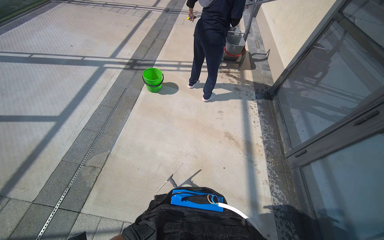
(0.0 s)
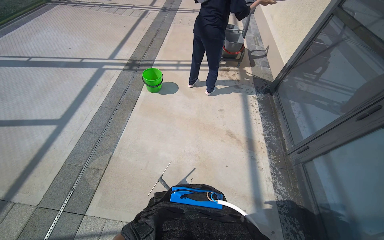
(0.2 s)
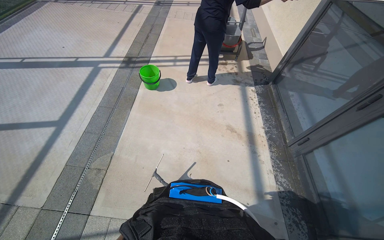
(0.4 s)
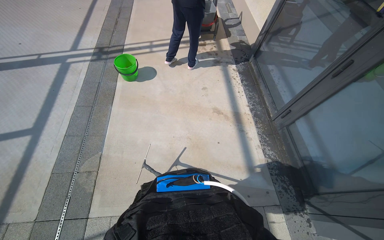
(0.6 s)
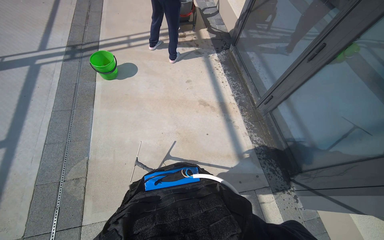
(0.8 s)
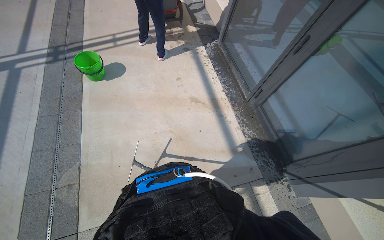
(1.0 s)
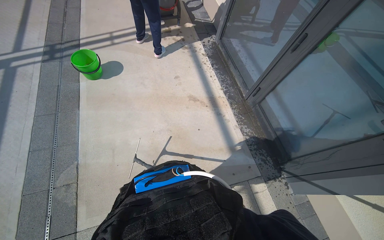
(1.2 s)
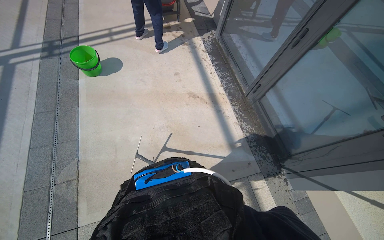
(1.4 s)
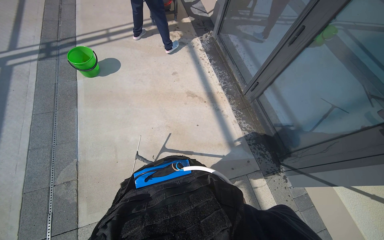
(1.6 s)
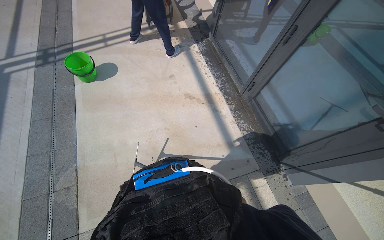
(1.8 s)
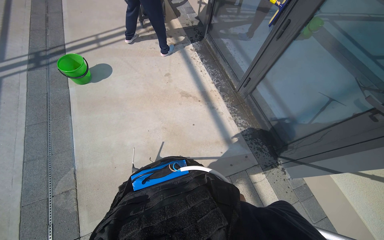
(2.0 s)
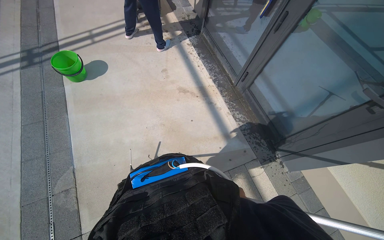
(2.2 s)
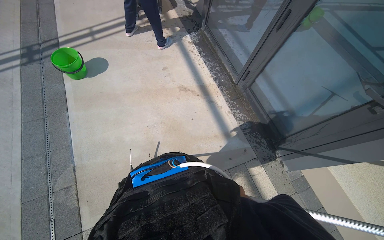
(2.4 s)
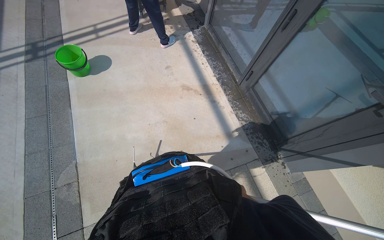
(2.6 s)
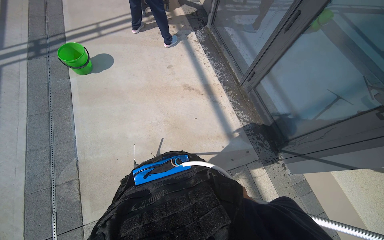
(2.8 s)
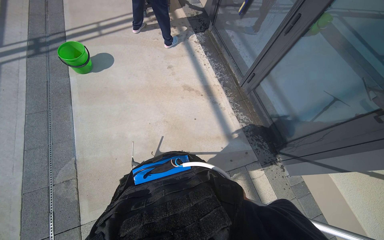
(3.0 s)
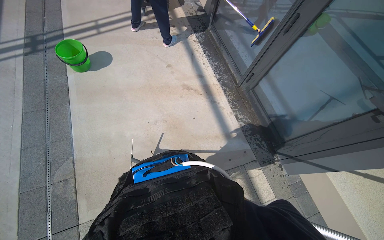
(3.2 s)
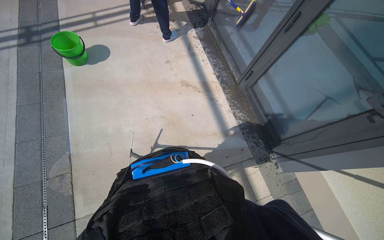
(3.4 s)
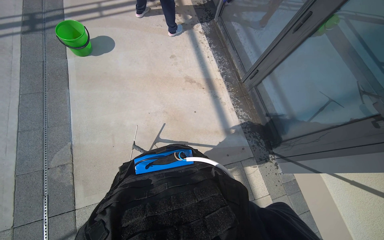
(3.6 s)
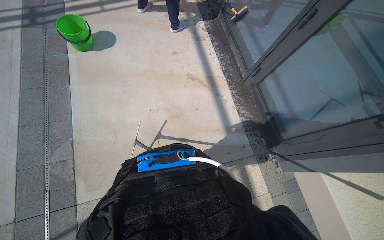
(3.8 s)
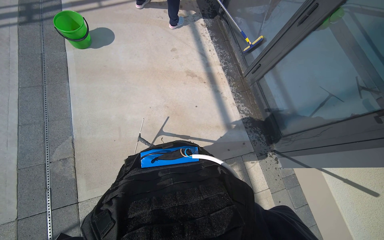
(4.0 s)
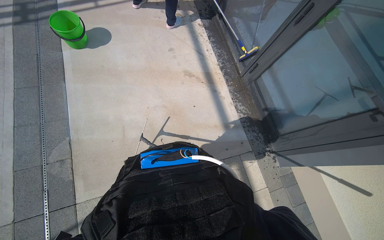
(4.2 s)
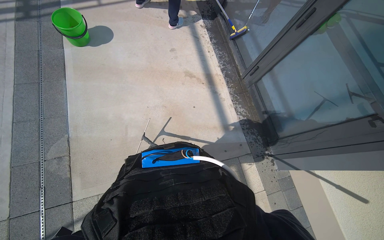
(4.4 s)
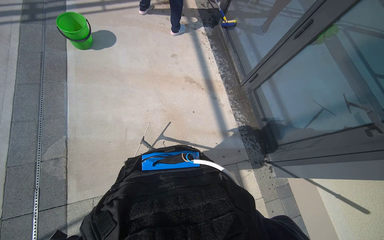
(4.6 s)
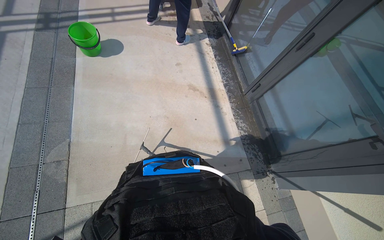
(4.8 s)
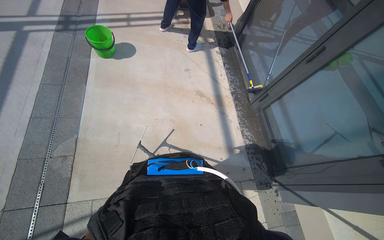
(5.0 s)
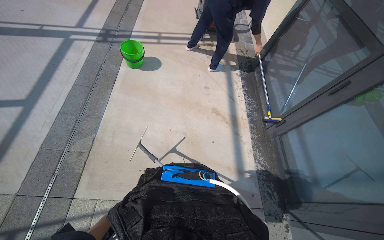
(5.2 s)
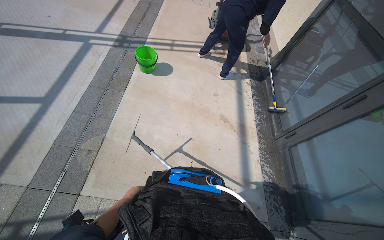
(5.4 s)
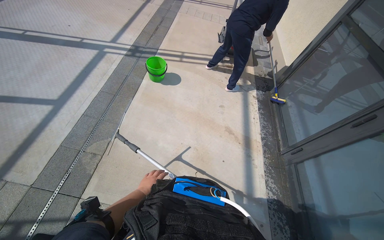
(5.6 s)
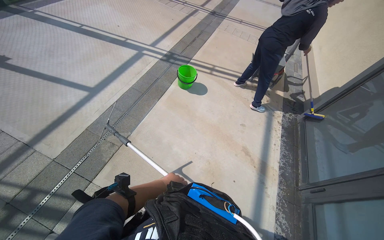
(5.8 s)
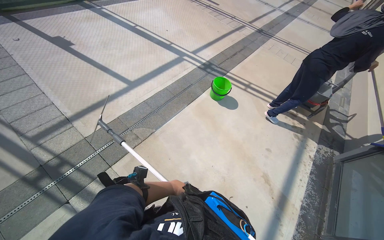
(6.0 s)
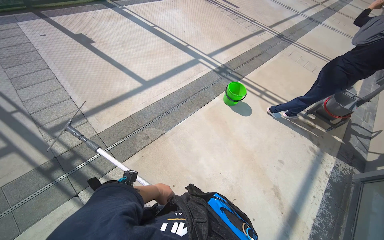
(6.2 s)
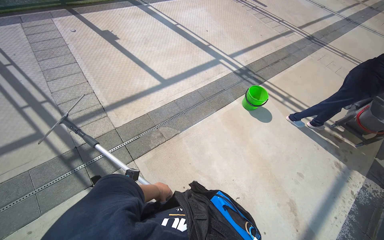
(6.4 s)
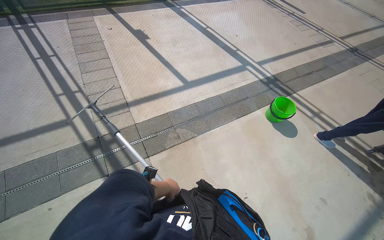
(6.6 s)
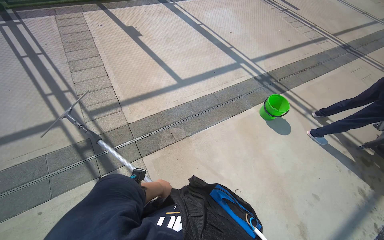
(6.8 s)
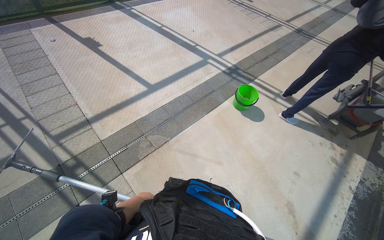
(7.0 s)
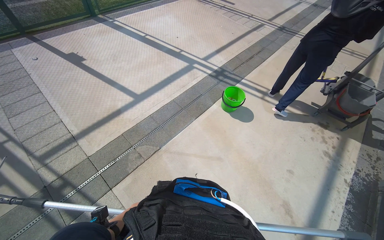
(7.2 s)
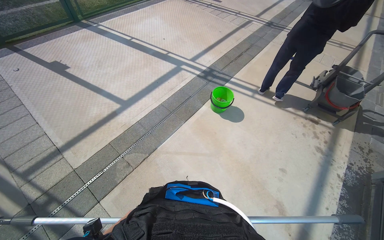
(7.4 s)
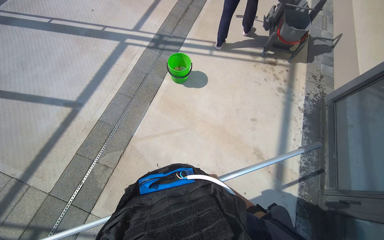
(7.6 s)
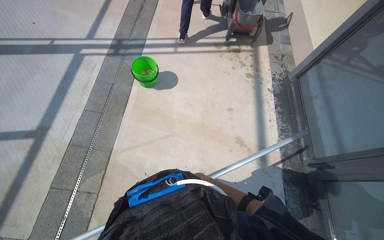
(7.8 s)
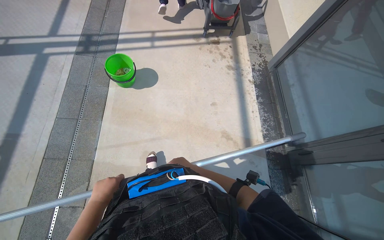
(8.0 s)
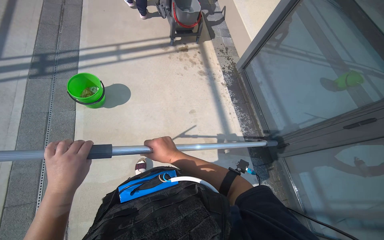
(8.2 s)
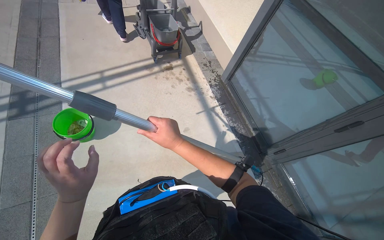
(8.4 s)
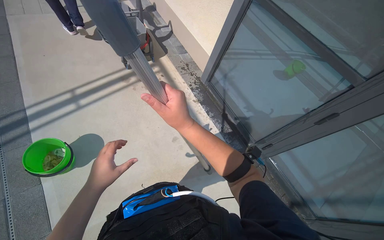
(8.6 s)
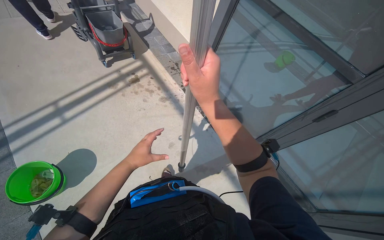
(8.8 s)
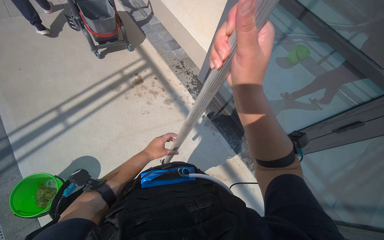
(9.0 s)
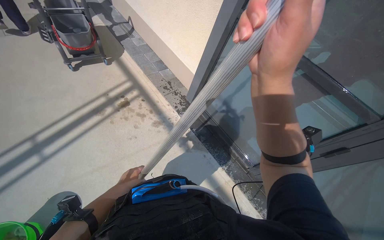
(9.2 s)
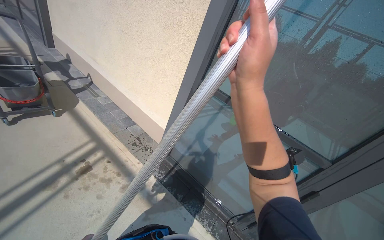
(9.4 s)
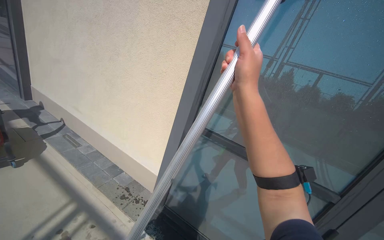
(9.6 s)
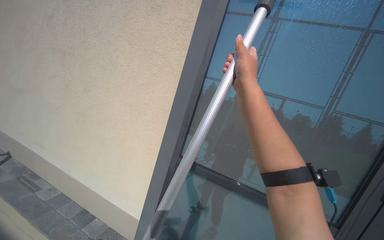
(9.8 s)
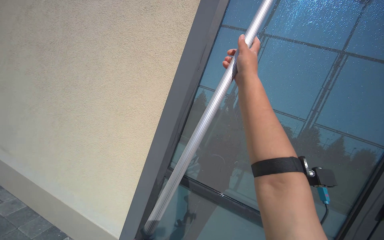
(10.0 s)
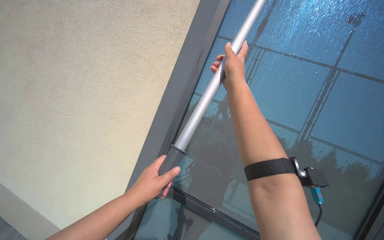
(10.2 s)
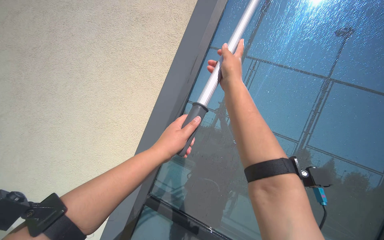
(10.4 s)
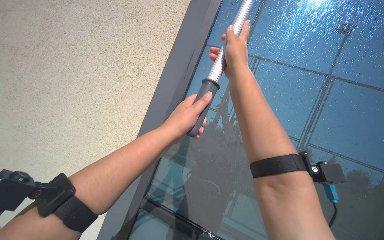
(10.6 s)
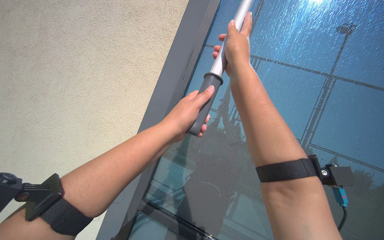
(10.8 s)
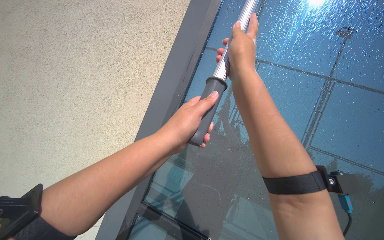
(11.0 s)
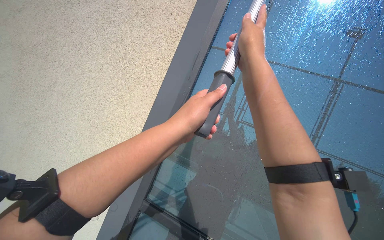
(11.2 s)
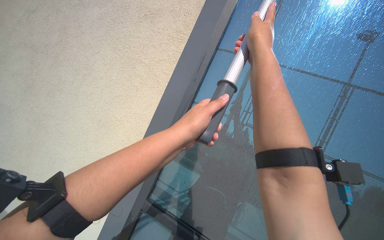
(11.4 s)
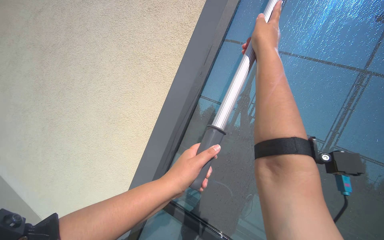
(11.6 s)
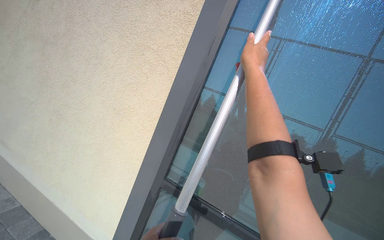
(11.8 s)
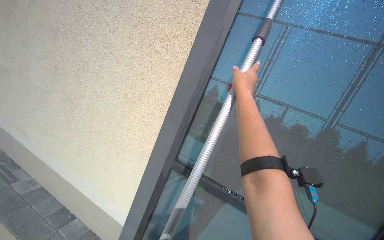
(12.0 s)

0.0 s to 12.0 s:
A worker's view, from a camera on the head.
Job: wiping surfaces.
The whole recording: Cleaning glass window with squeegee. The worker cleans the glass window using a squeegee, then a long pole with a squeegee attachment.
0.0 to 1.6 s: The head turns to the right by approximately 25 degrees. The view tilts approximately 10 degrees downward.
4.4 to 6.0 s: The wearer's head swings about 55 degrees to the left. The view tips upward by about 25 degrees.
6.0 to 7.6 s: The head travels approximately 50 cm.
7.6 to 9.0 s: The head travels some 80 cm. The head turns to the right by approximately 60 degrees.
9.0 to 10.4 s: The view swings approximately 35 degrees to the right. The wearer looks some 40 degrees further upward.

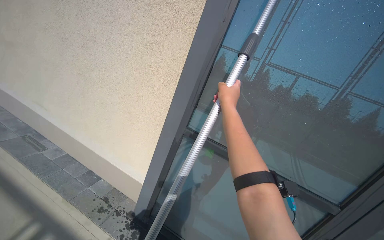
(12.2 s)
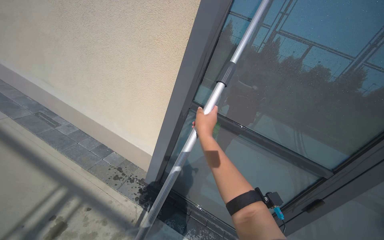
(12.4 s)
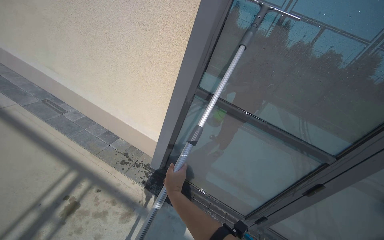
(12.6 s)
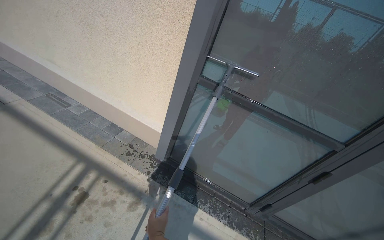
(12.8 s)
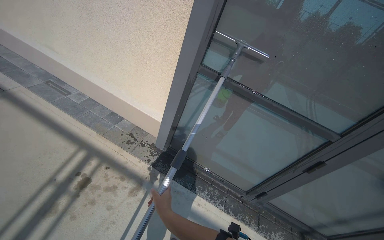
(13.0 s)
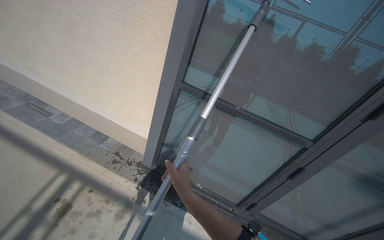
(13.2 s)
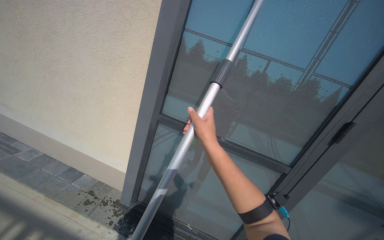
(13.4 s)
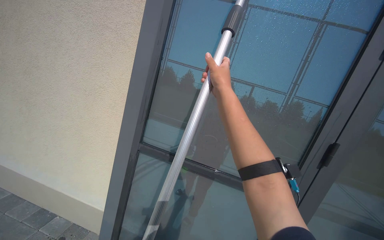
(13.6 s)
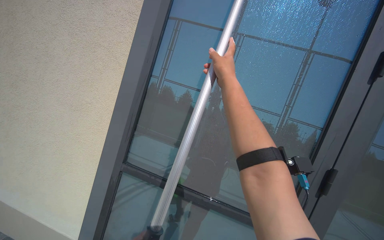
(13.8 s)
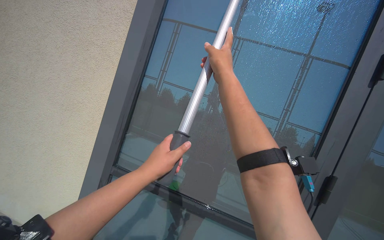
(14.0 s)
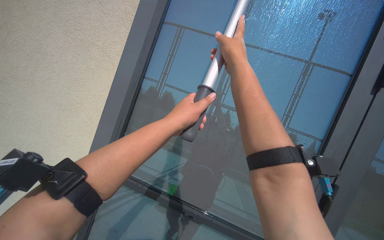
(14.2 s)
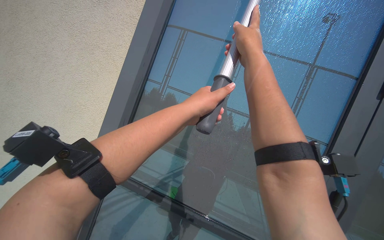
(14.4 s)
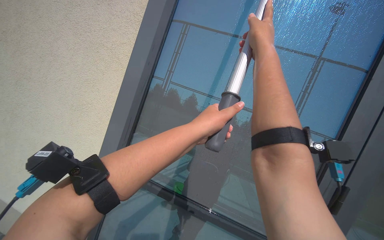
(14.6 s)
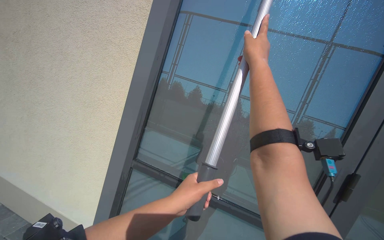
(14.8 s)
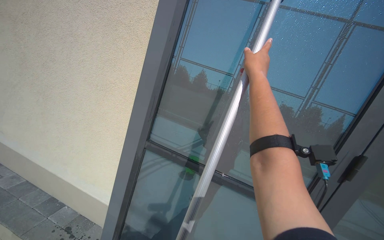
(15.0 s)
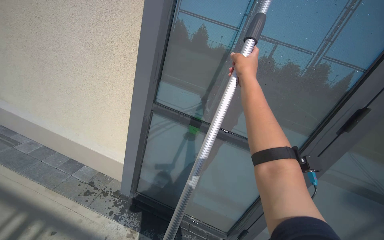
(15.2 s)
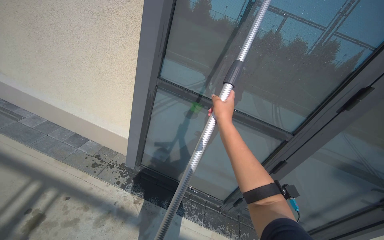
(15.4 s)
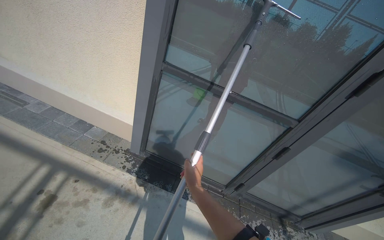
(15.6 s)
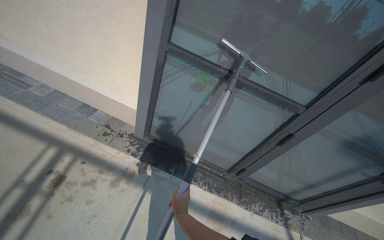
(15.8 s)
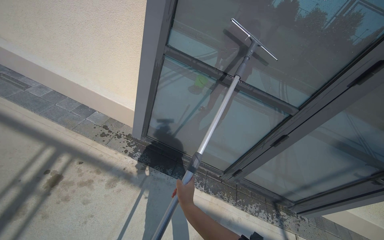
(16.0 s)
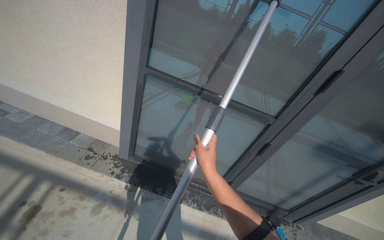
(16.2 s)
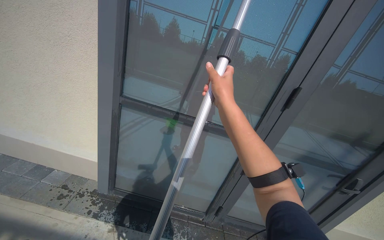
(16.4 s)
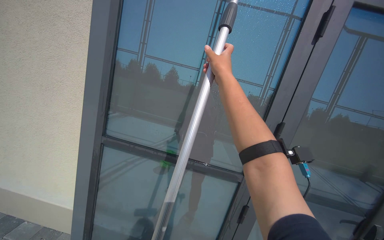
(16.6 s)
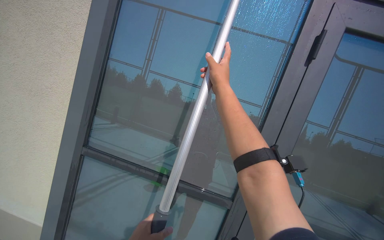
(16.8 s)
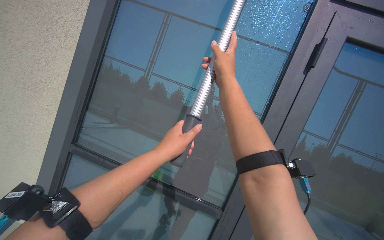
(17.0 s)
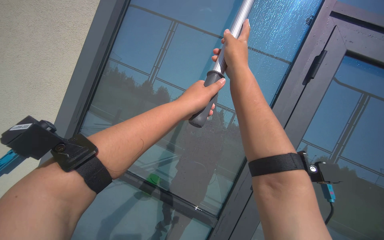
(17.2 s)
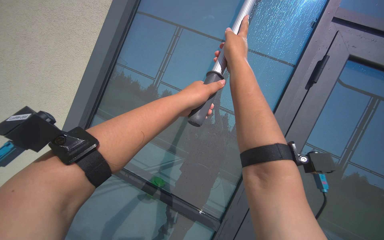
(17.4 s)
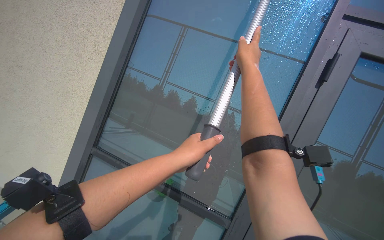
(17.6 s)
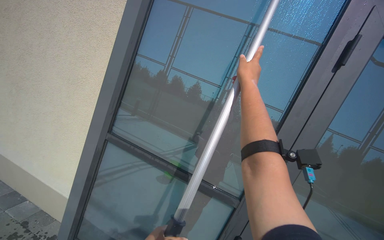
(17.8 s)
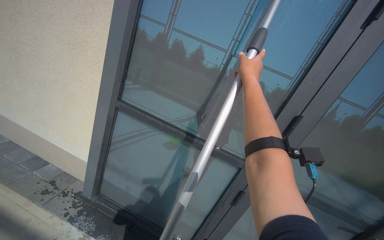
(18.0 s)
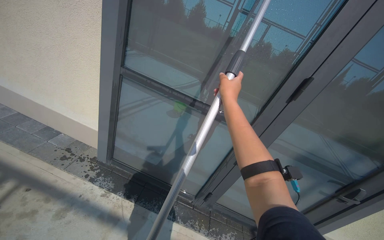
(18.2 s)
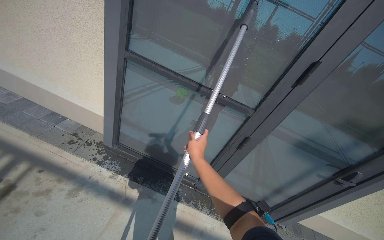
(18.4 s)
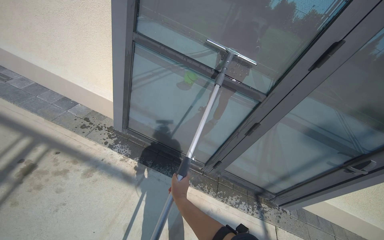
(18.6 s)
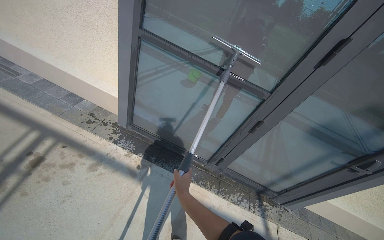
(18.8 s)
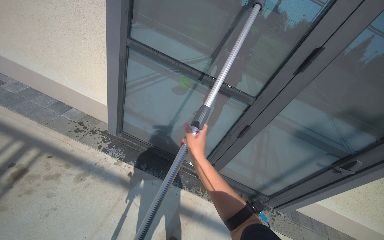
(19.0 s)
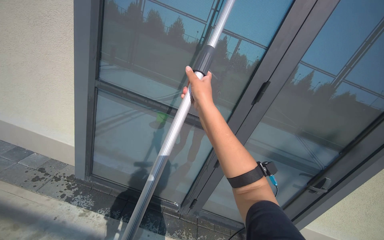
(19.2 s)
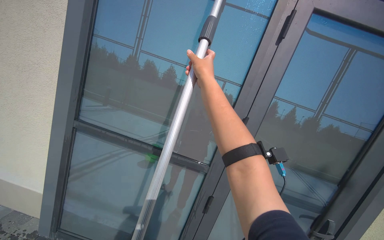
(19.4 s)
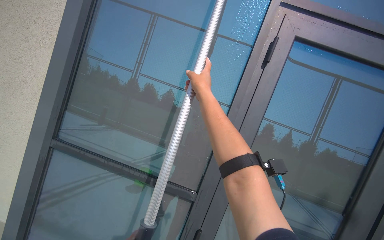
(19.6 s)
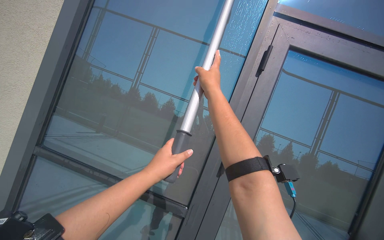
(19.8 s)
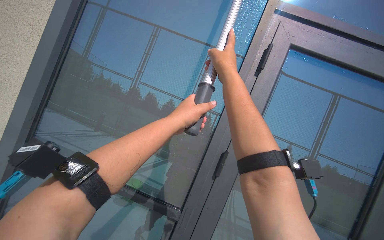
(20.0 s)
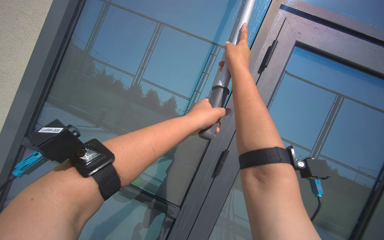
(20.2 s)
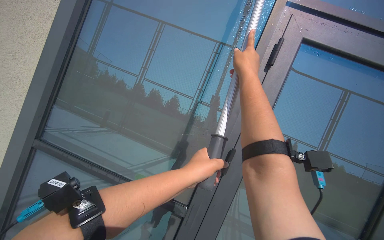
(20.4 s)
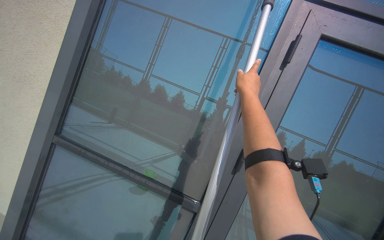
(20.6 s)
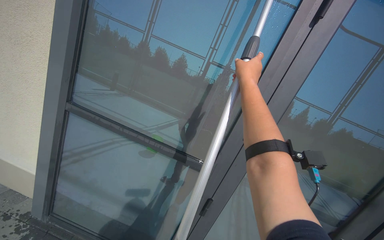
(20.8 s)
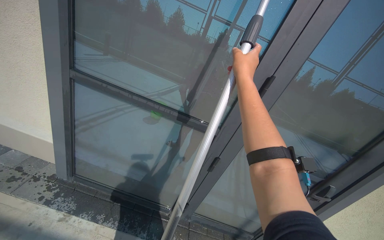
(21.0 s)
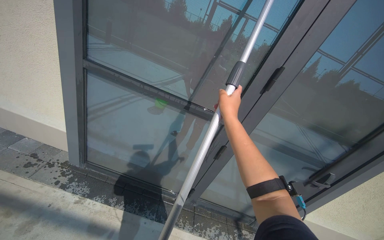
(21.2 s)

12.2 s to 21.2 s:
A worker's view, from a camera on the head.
Job: wiping surfaces.
The whole recording: Cleaning glass window with squeegee. The worker cleans the glass window using a squeegee, then a long pole with a squeegee attachment.
12.2 to 13.8 s: The camera pitches upward, by about 15 degrees.
13.8 to 15.2 s: The wearer looks roughly 25 degrees further downward.
15.2 to 16.6 s: The view tilts roughly 10 degrees upward.
16.6 to 18.2 s: The wearer looks approximately 20 degrees further downward.
18.2 to 19.8 s: The camera pitches upward, by approximately 30 degrees.
19.8 to 21.2 s: The wearer looks some 30 degrees further downward.
